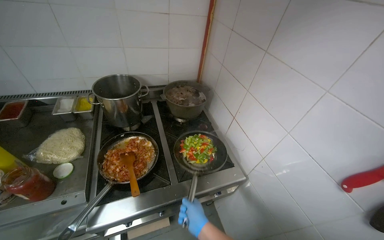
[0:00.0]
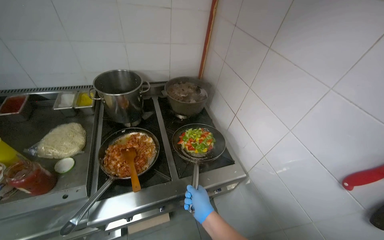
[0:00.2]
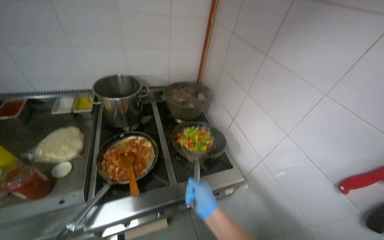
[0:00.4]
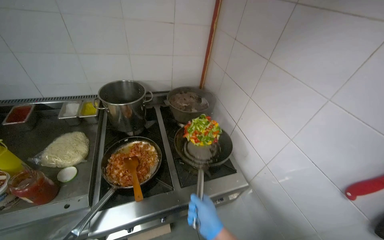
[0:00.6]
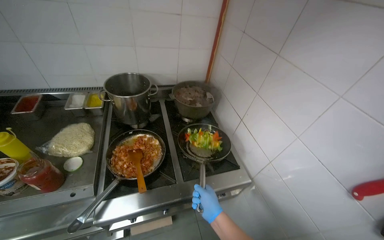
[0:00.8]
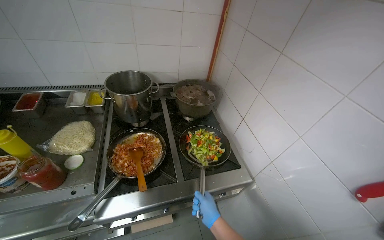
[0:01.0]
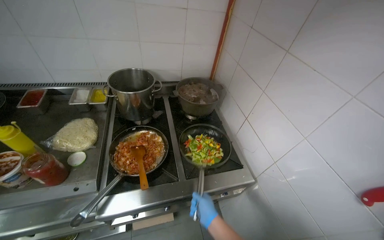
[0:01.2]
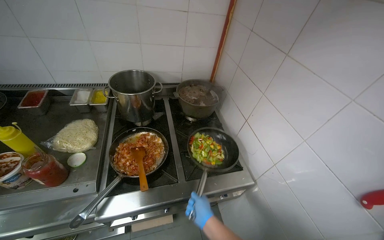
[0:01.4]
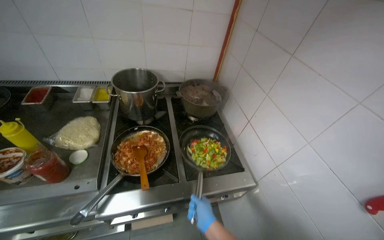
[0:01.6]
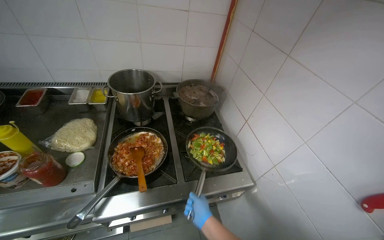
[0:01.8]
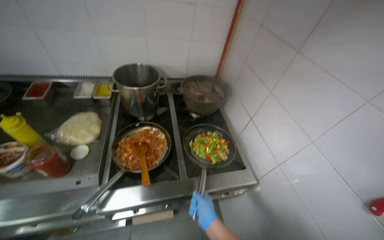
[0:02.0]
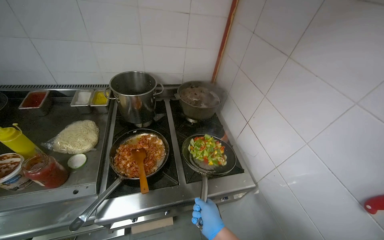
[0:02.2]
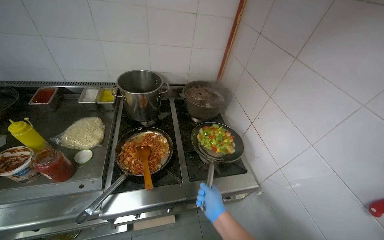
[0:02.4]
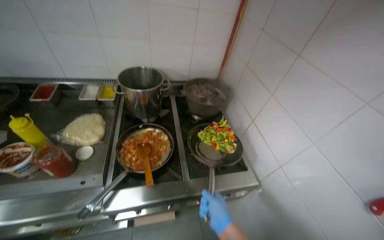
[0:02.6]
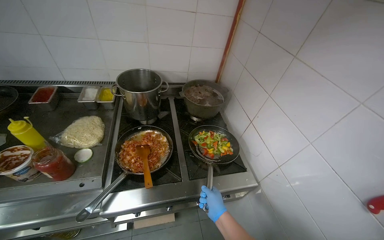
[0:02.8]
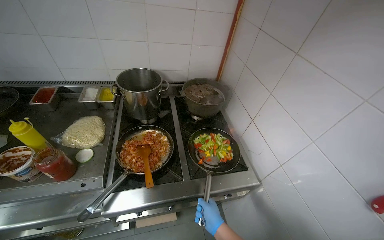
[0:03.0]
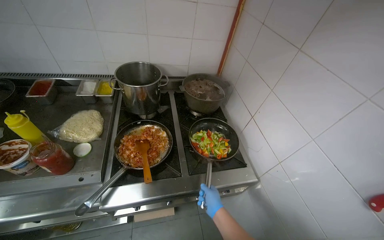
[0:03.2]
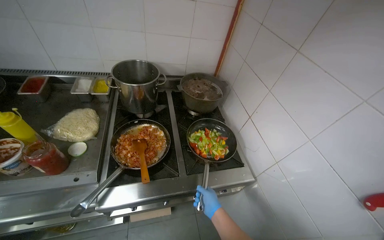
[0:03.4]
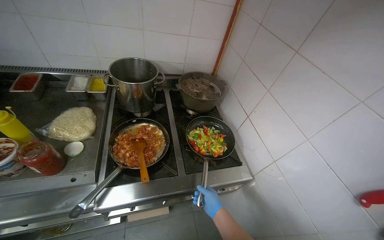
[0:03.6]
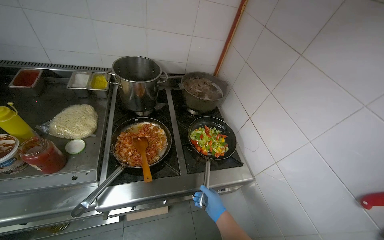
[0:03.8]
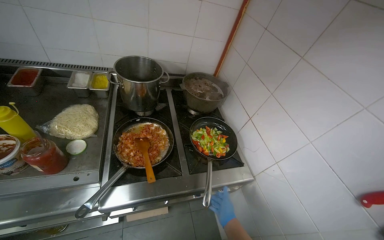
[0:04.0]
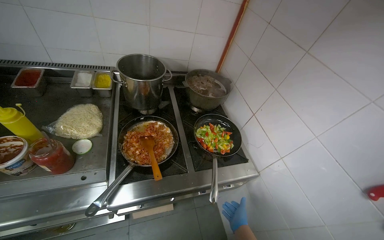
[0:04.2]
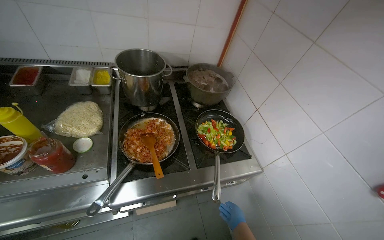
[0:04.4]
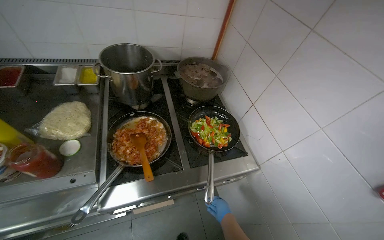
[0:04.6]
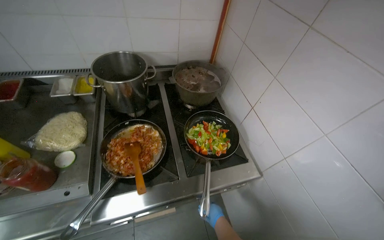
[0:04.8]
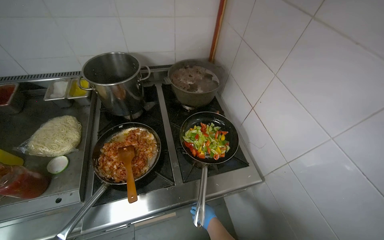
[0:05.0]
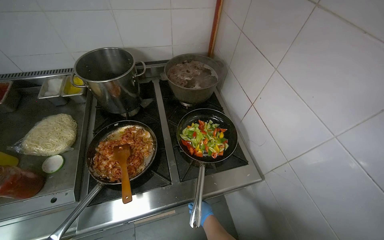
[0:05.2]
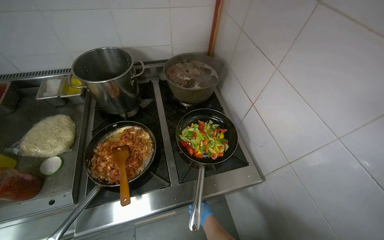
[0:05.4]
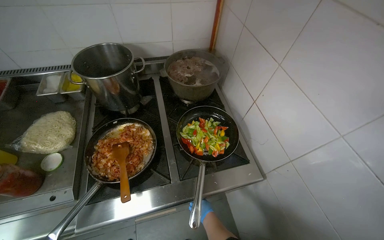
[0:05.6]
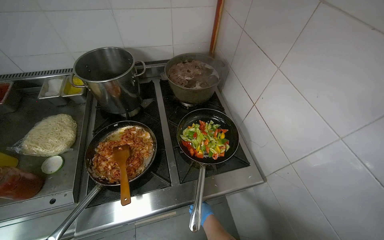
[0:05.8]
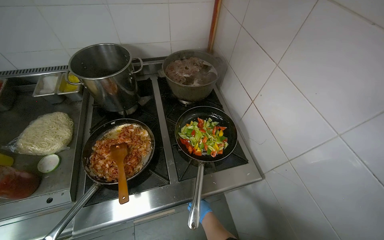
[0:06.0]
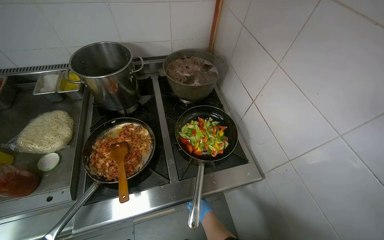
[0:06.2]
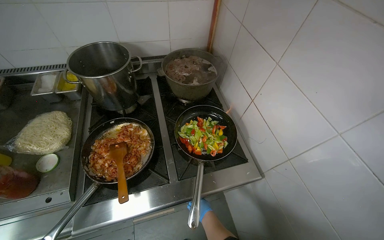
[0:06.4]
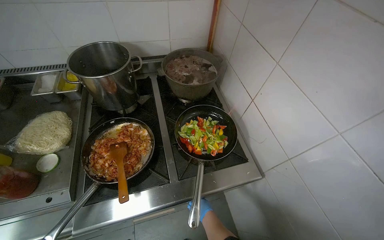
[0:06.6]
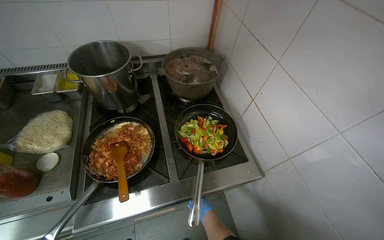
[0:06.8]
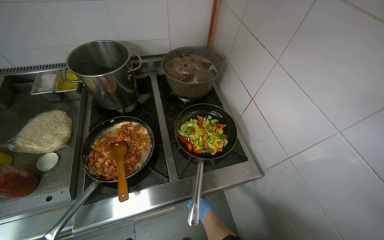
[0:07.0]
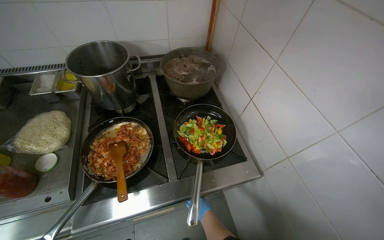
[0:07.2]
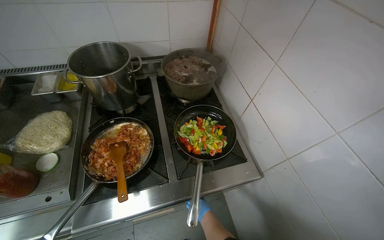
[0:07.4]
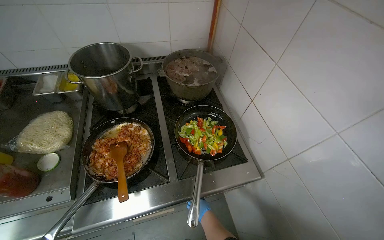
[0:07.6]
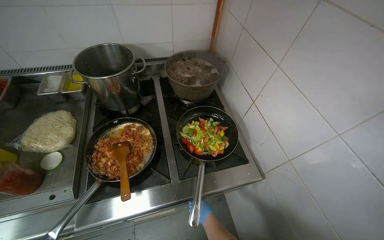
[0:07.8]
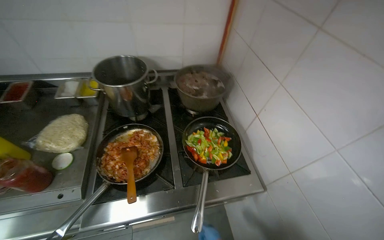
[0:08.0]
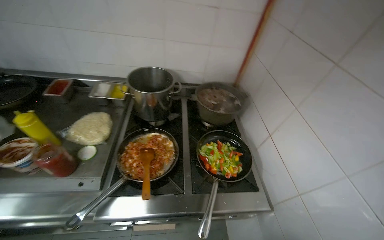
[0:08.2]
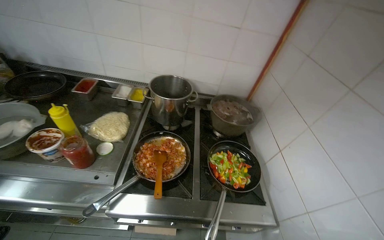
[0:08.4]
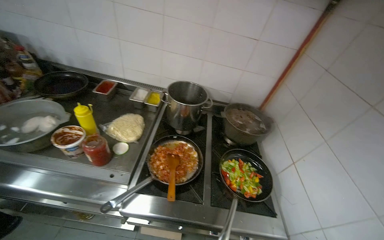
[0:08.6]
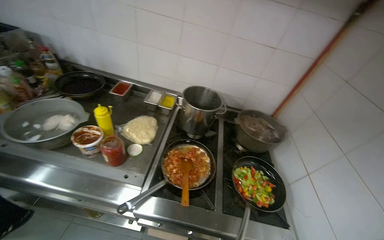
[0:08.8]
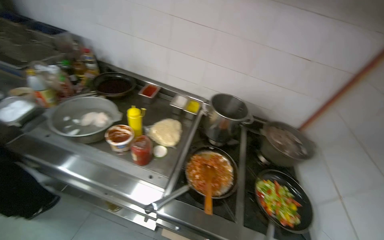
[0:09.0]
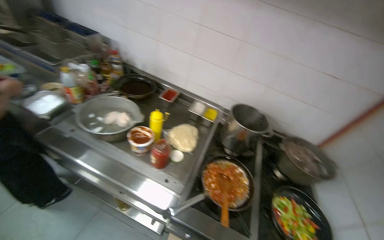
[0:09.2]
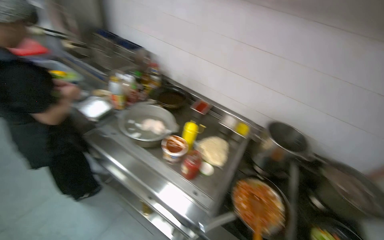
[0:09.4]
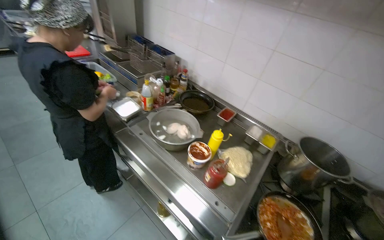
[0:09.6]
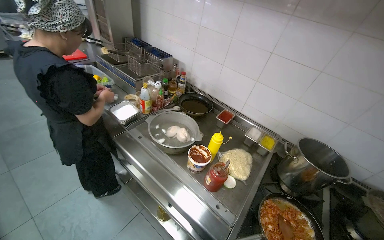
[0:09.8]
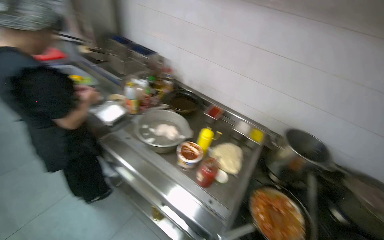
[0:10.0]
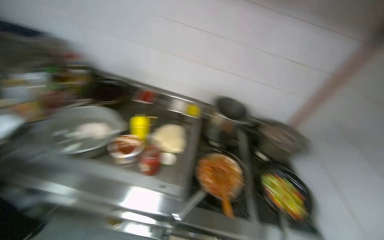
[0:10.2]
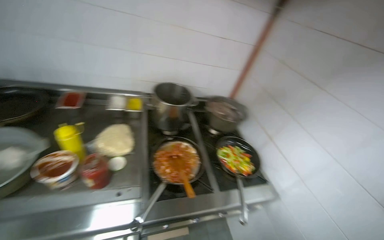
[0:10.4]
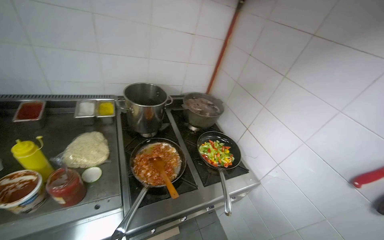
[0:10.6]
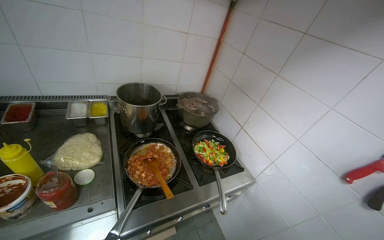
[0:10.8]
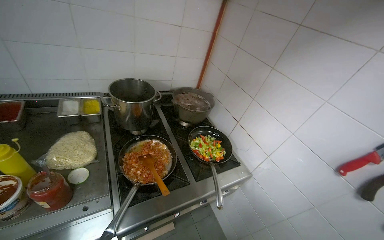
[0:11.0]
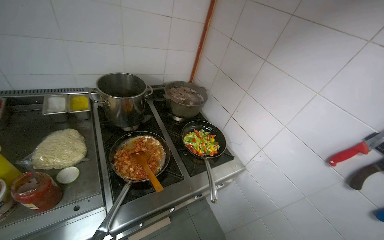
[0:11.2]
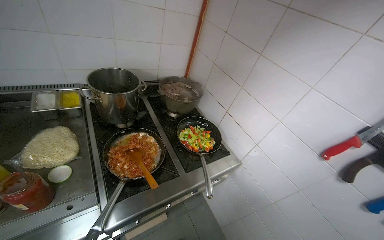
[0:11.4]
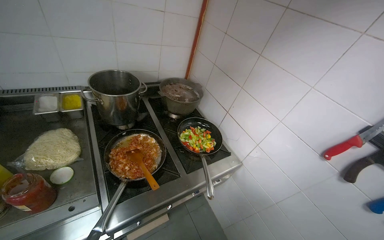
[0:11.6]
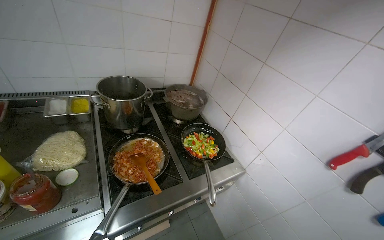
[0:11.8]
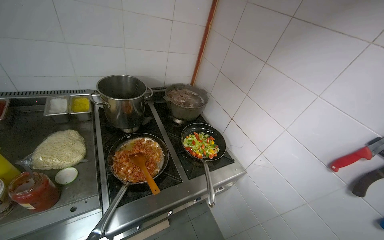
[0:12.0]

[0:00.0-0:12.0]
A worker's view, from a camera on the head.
Job: cooking food.
The whole recording: Preparing and cooking vegetables in pan. The worker takes a pan, adds oil, transfers chopped vegetables to it, and begins stirring them on the stove.
0:03.0 to 0:04.4: The right hand heads farther from the camera and down the picture, covering about 15 cm.
0:07.6 to 0:09.0: The head rotates roughly 30 degrees to the left. The view tips upward by about 15 degrees.
0:09.0 to 0:10.4: The head rotates approximately 30 degrees to the right.

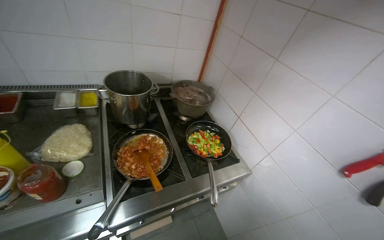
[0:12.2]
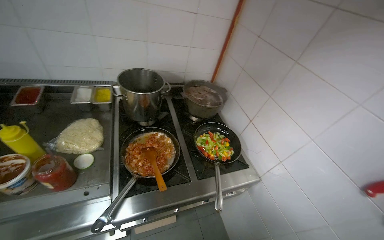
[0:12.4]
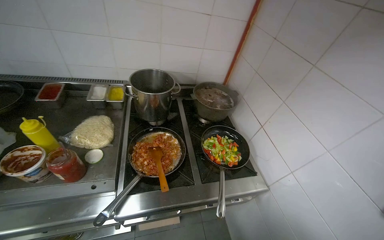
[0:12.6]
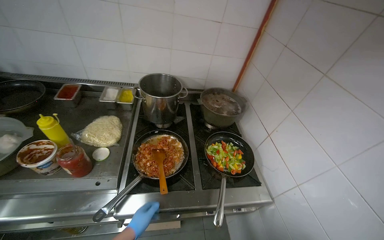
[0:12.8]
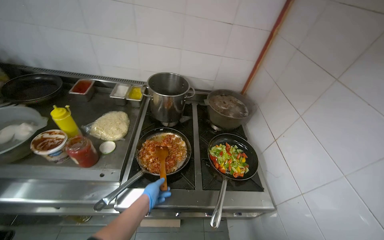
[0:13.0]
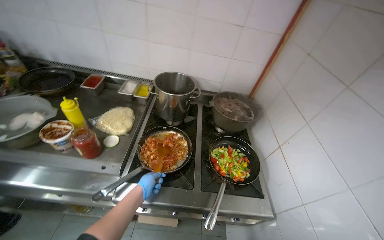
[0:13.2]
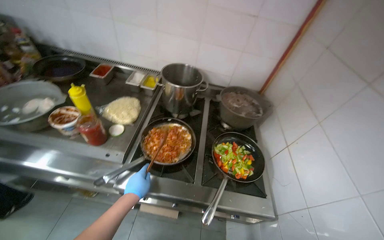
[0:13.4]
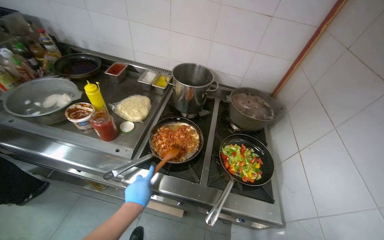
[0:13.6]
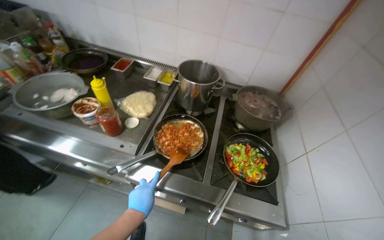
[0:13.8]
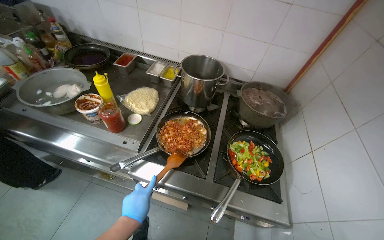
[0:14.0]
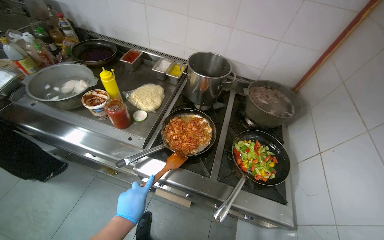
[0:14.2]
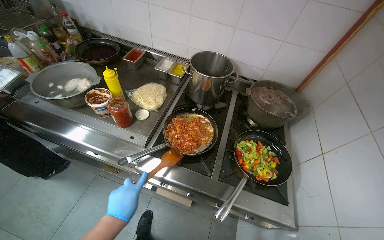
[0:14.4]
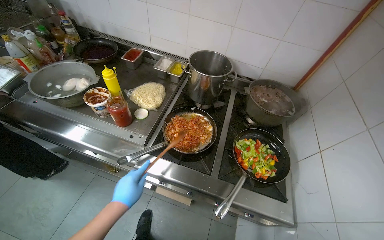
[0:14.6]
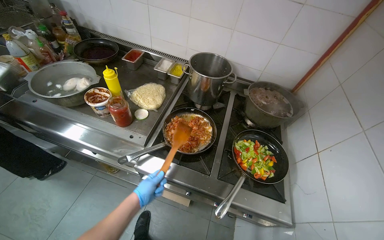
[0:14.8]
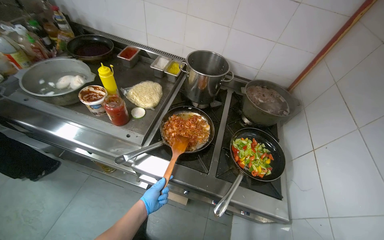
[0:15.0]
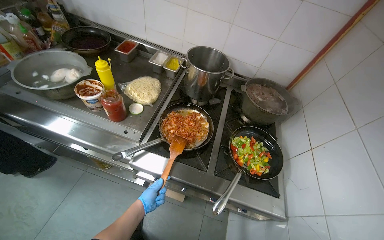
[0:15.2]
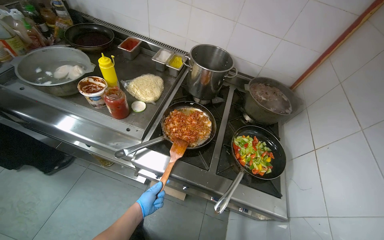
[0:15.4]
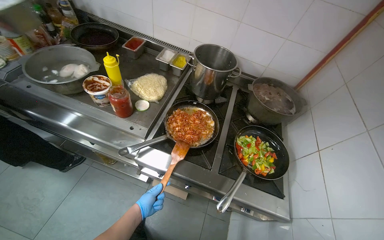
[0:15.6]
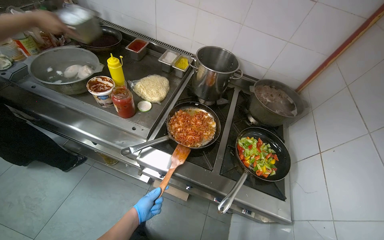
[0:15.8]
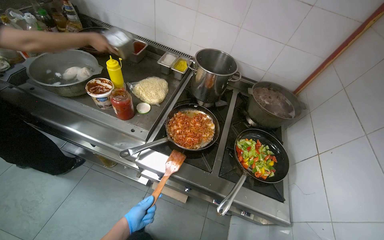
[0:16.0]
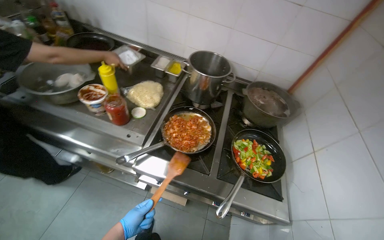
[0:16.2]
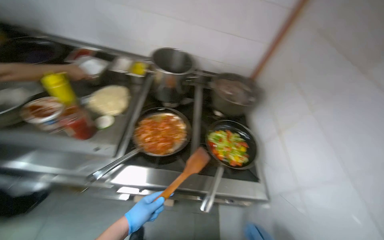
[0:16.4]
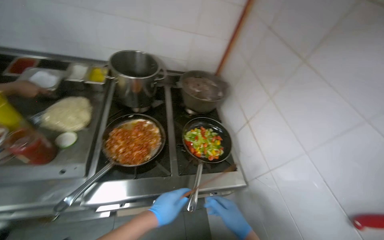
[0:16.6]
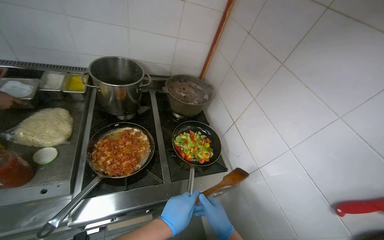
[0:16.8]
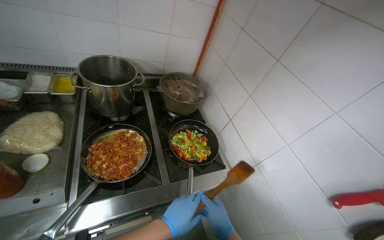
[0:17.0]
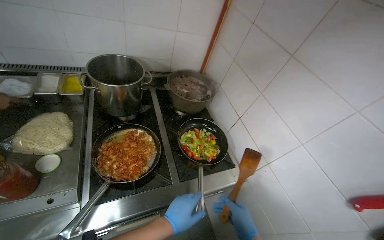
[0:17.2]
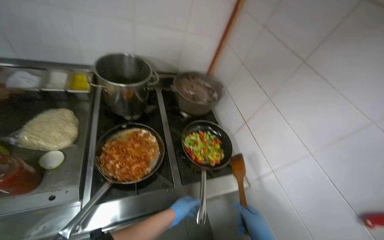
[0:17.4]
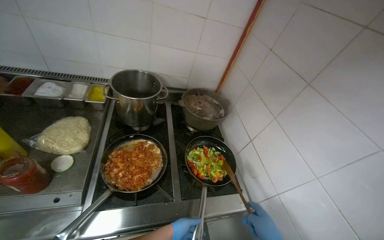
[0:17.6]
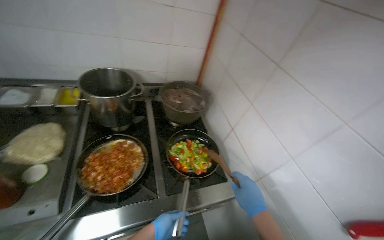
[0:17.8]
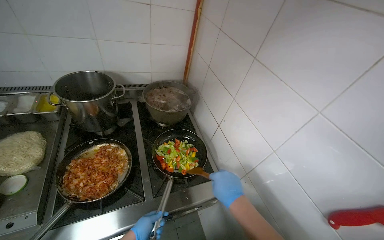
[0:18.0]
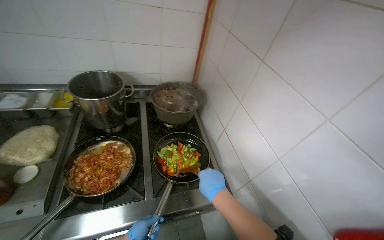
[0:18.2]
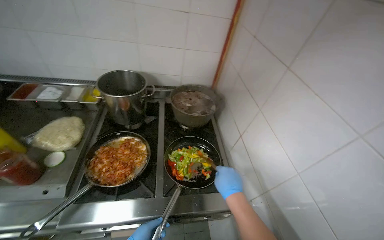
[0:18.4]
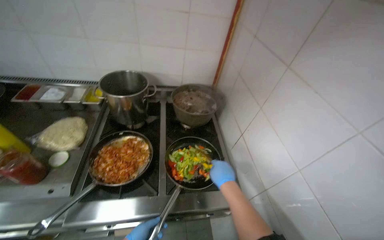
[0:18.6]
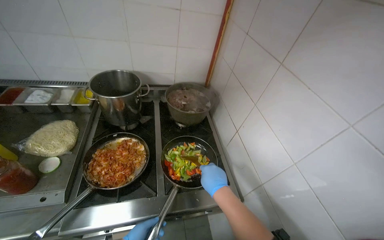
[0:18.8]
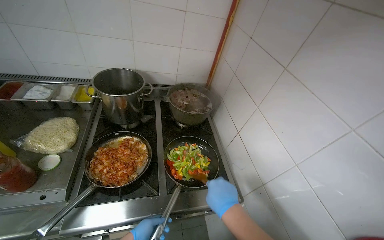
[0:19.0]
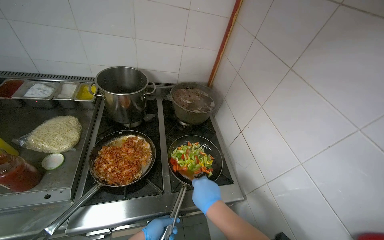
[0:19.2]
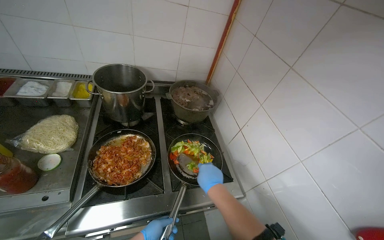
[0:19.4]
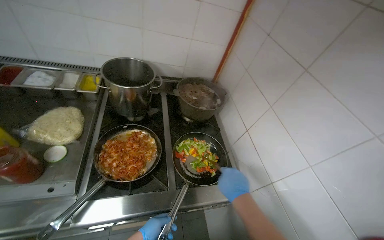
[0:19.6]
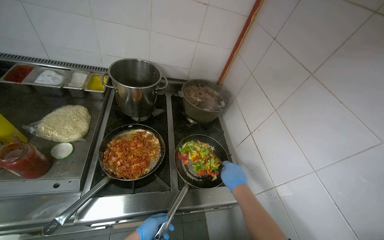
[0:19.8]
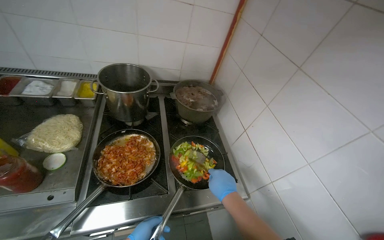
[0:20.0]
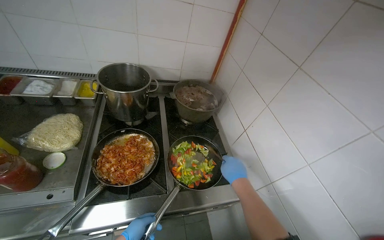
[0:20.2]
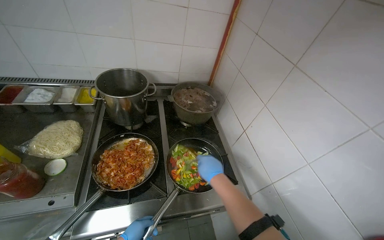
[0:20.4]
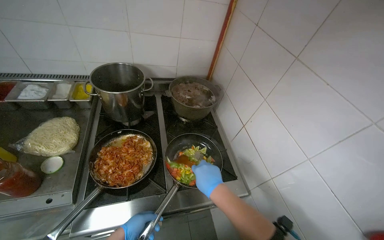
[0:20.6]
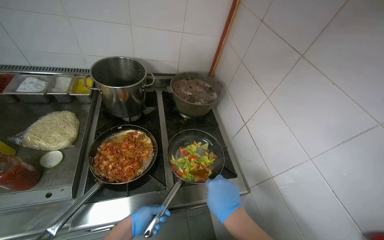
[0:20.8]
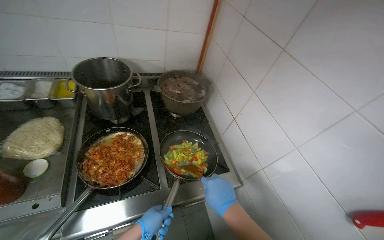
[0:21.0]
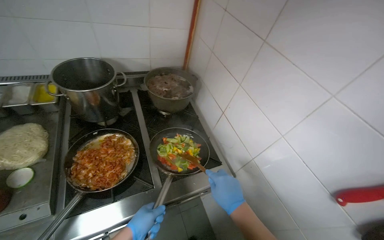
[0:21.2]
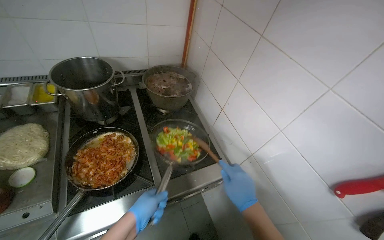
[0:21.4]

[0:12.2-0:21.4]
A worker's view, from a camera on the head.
Job: cooking food.
The whole recording: Preparing and cooking vegetables in pan. The worker takes a pan, adds oil, transfers chopped vegetables to it, and begins stirring them on the stove.
0:12.2 to 0:13.8: The wearer looks about 40 degrees further to the left.
0:13.8 to 0:15.2: The left hand heads farther from the camera, covering approximately 10 cm.
0:15.2 to 0:16.8: The head rotates about 30 degrees to the right.
